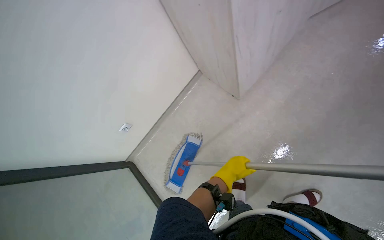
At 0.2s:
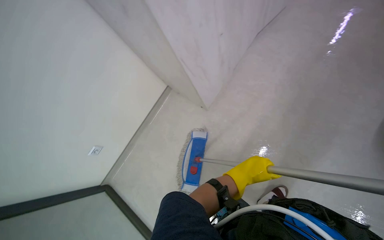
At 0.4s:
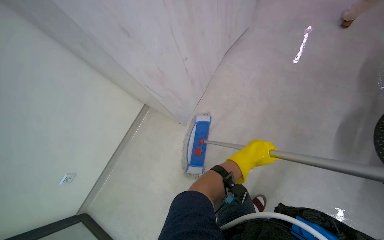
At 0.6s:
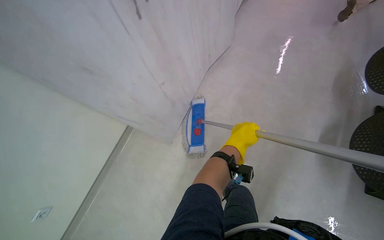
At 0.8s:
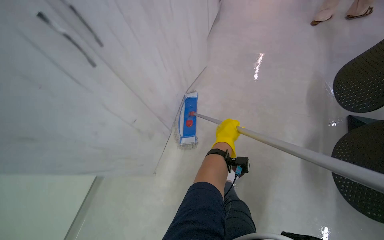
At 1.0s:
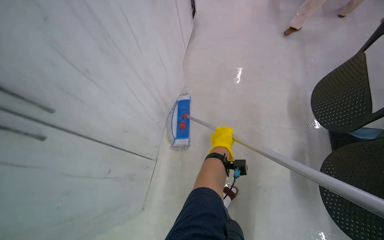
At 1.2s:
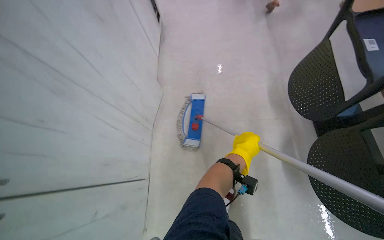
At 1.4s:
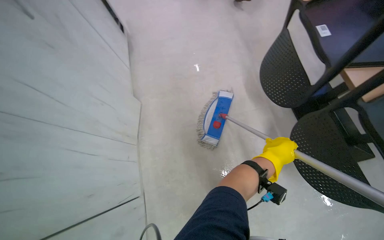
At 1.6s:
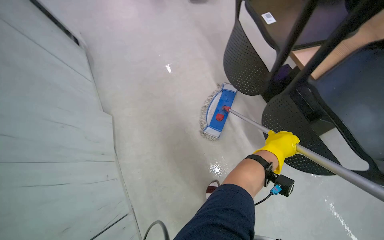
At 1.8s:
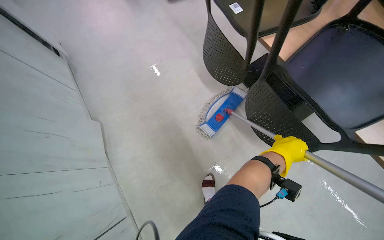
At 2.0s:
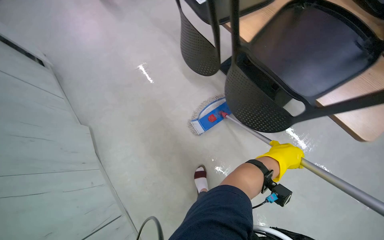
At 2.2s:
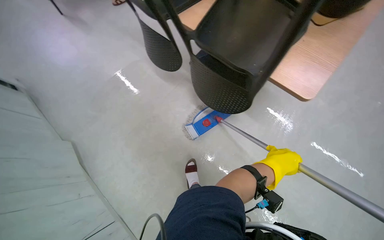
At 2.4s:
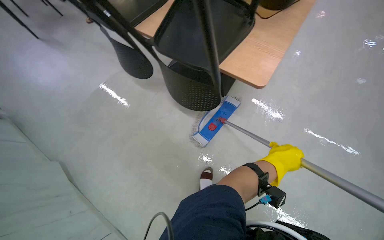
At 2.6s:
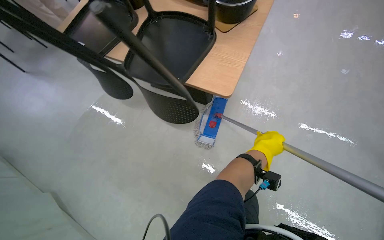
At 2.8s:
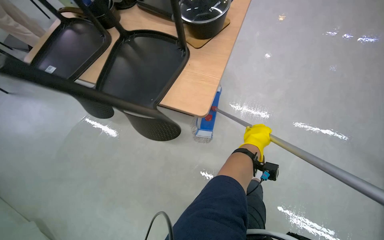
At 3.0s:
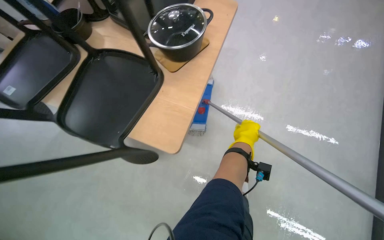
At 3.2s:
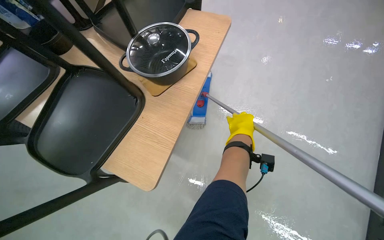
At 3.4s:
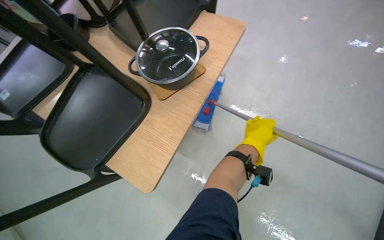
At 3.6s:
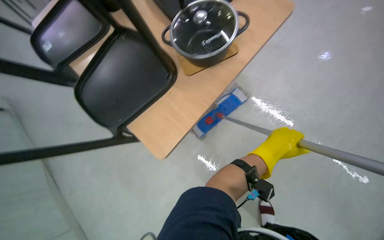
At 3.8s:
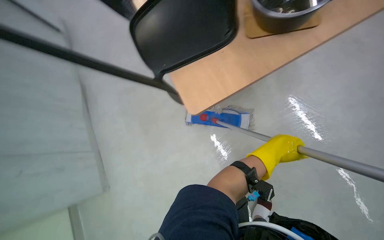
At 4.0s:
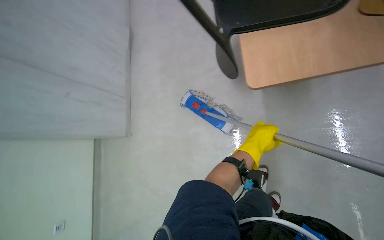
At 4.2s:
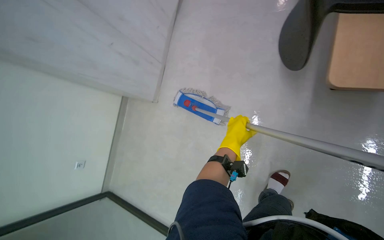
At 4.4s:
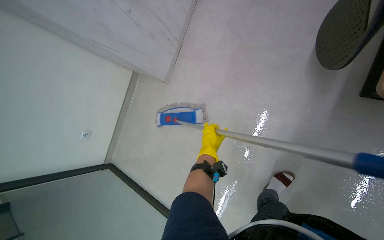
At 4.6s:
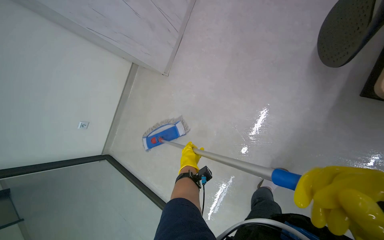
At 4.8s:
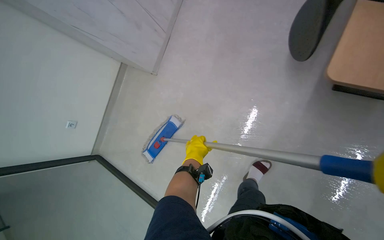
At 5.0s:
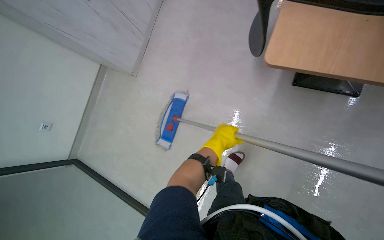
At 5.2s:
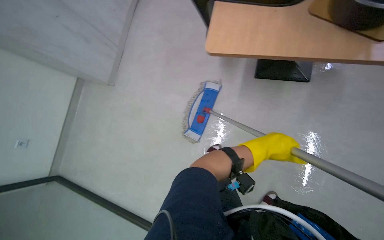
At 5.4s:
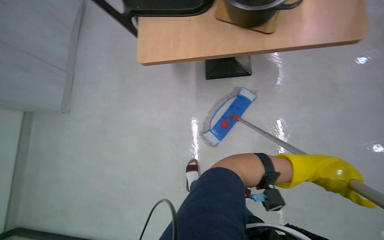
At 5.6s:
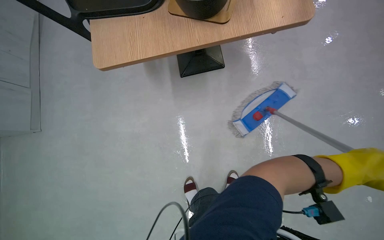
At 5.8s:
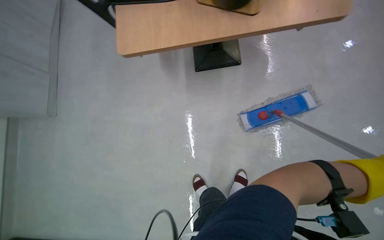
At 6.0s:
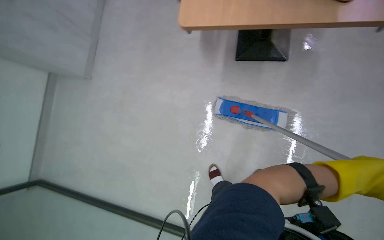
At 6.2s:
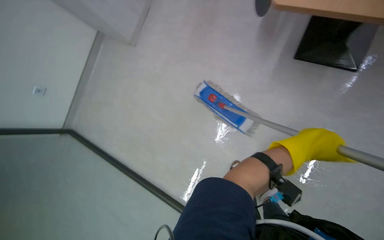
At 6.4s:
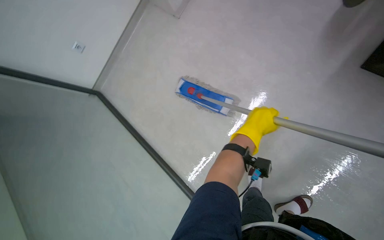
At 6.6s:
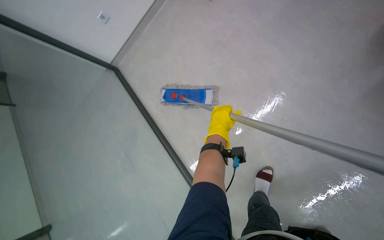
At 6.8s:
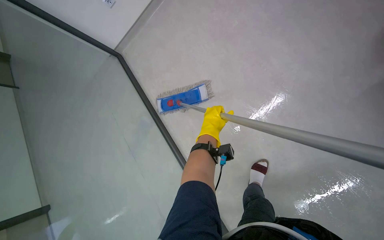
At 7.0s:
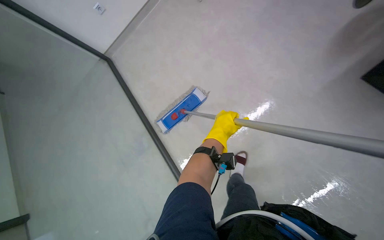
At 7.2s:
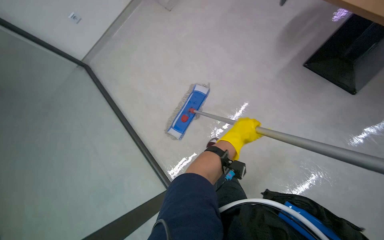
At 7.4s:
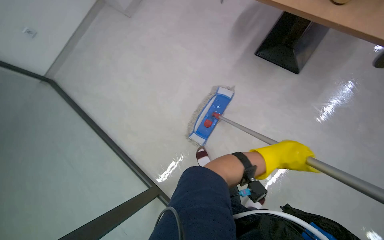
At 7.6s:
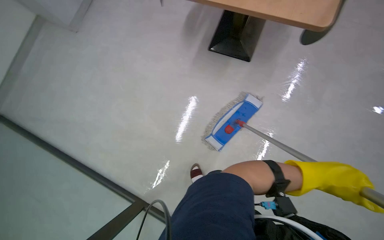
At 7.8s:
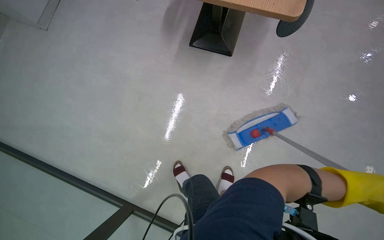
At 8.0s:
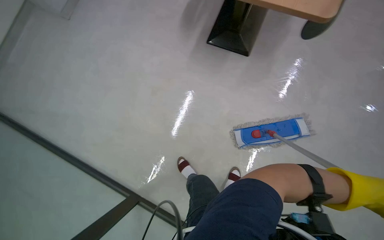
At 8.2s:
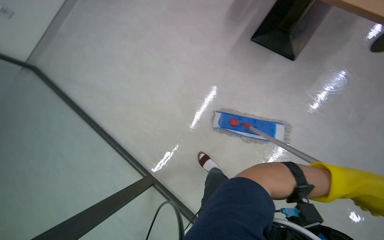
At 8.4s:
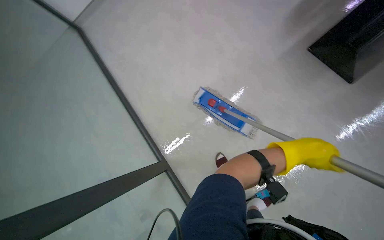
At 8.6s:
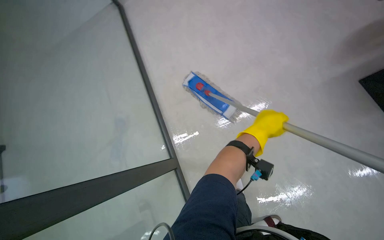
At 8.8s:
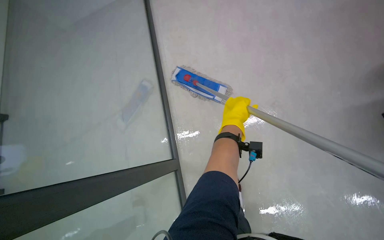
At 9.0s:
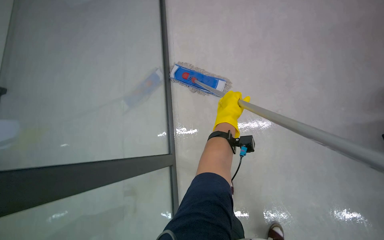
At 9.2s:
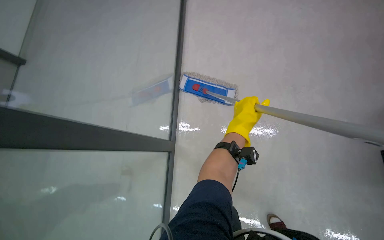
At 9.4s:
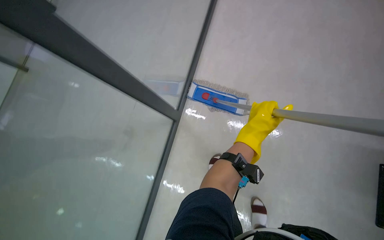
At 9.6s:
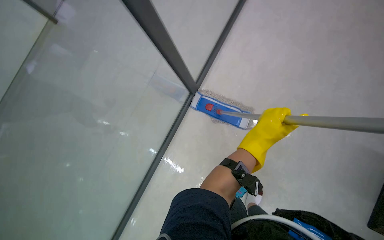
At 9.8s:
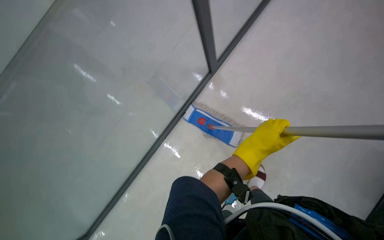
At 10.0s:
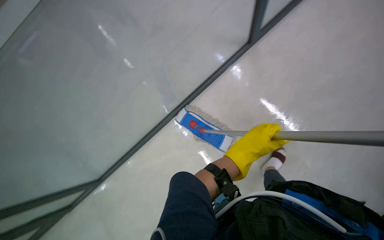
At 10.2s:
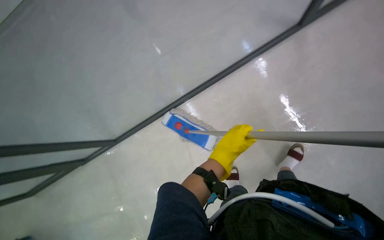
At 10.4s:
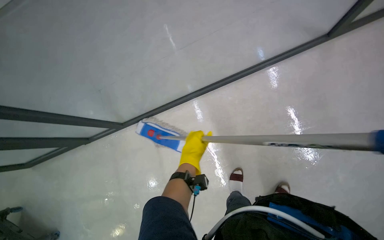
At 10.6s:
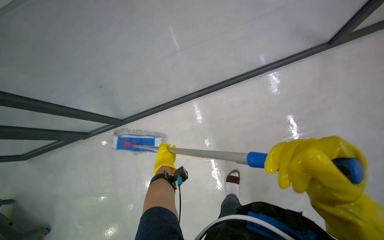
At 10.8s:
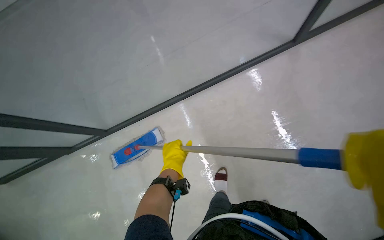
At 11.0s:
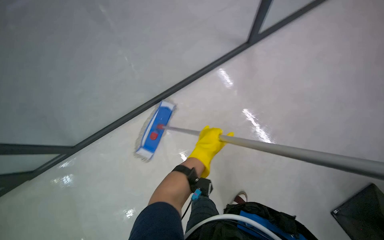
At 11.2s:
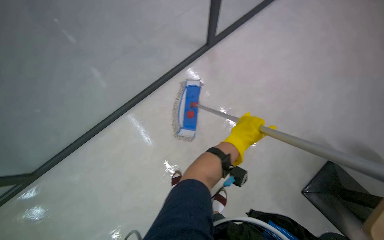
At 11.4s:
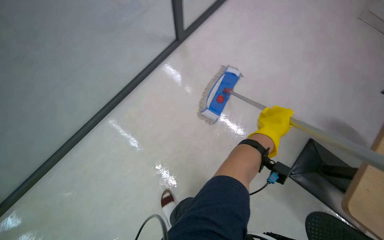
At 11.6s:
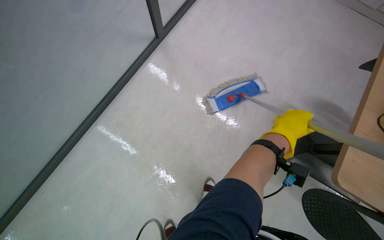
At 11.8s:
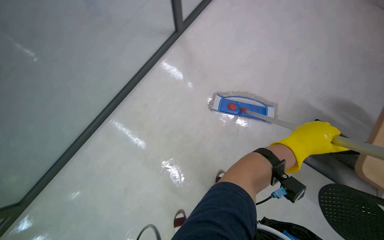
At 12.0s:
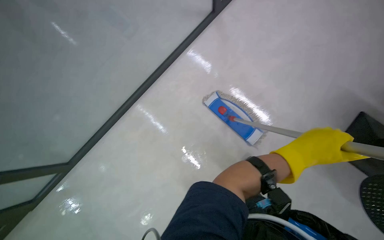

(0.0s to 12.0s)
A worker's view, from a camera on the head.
Job: mopping floor.
The whole recording: Mopping the floor. The worker mops the floor, wringing out the mop head into the bucket and over the floor.
6.0s - 7.6s: The wearer looks roughly 15 degrees further downward.
9.0s - 10.4s: The wearer looks some 15 degrees further upward. The scene turns about 30 degrees clockwise in the picture.

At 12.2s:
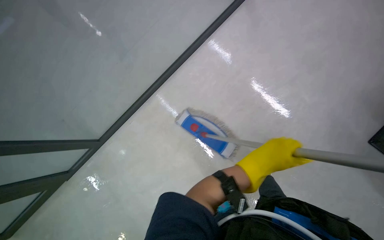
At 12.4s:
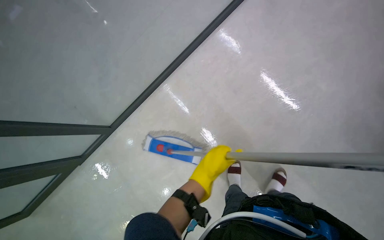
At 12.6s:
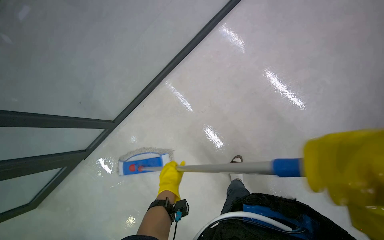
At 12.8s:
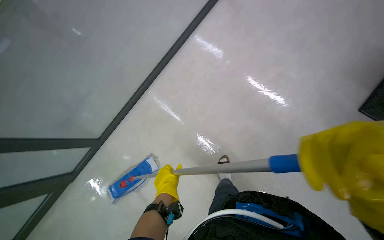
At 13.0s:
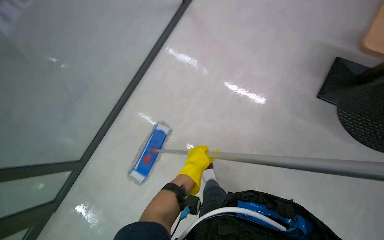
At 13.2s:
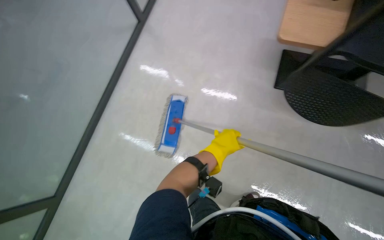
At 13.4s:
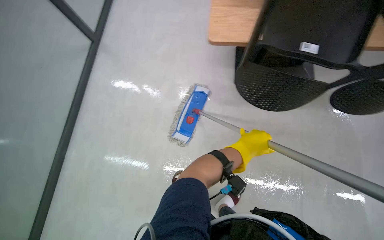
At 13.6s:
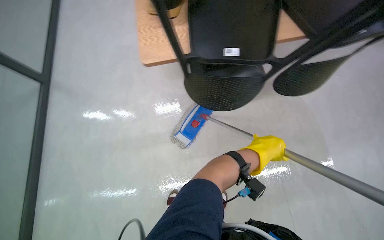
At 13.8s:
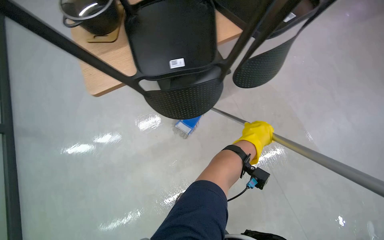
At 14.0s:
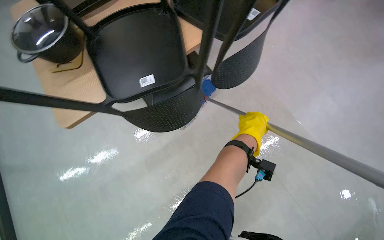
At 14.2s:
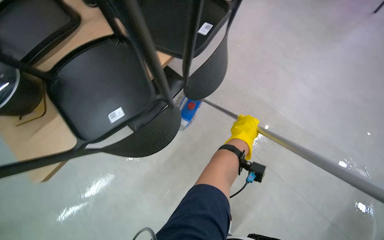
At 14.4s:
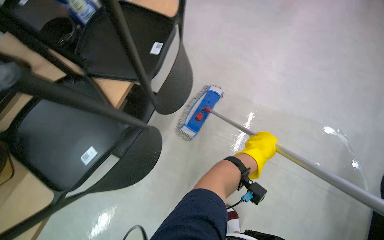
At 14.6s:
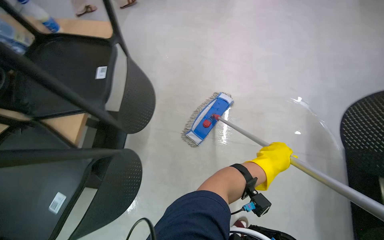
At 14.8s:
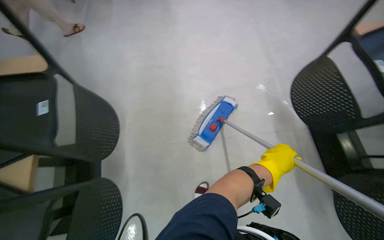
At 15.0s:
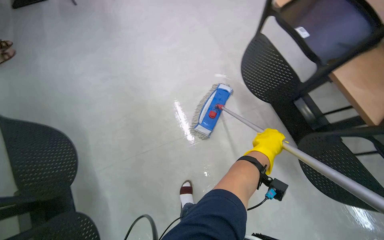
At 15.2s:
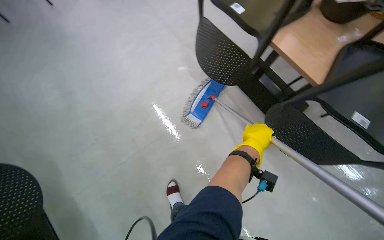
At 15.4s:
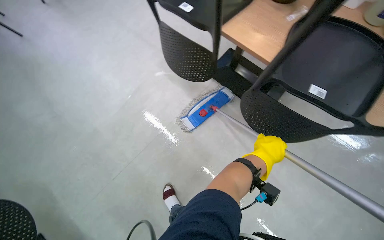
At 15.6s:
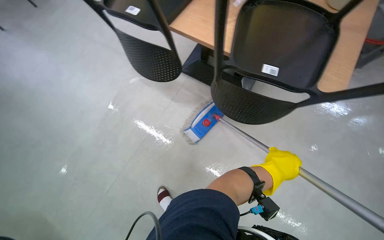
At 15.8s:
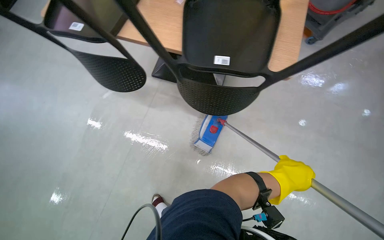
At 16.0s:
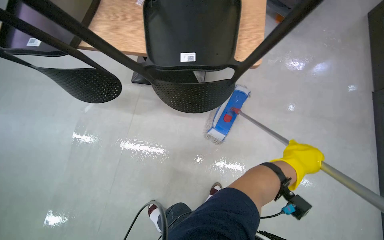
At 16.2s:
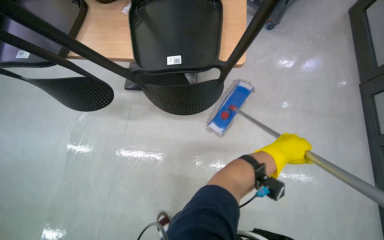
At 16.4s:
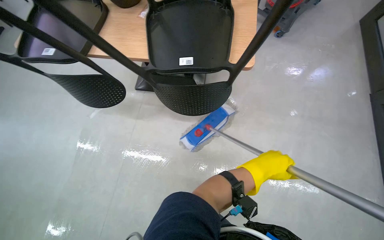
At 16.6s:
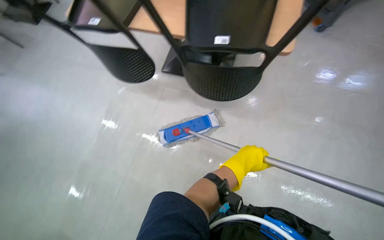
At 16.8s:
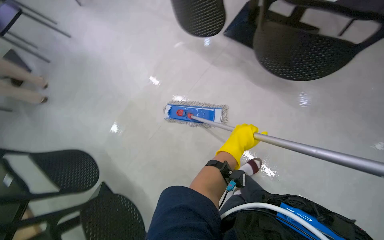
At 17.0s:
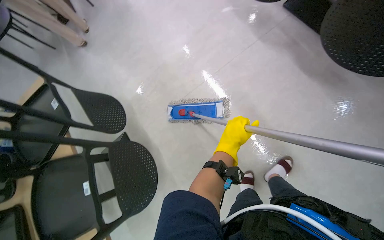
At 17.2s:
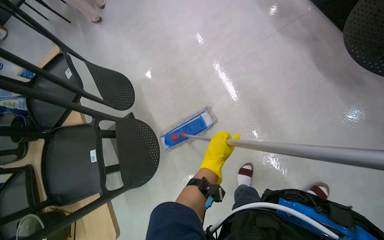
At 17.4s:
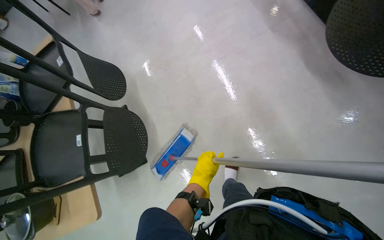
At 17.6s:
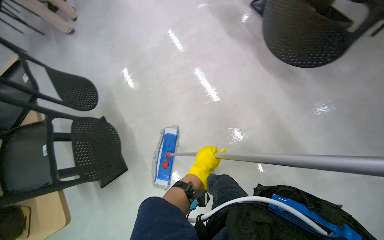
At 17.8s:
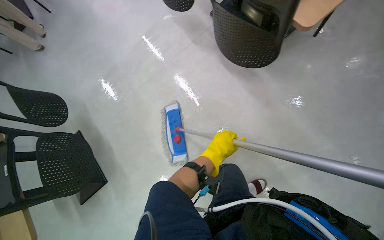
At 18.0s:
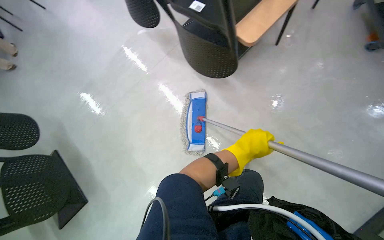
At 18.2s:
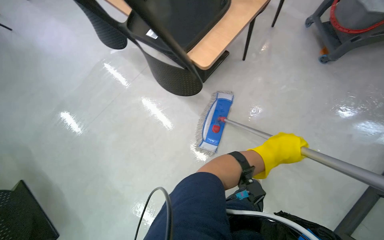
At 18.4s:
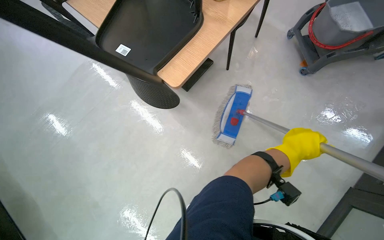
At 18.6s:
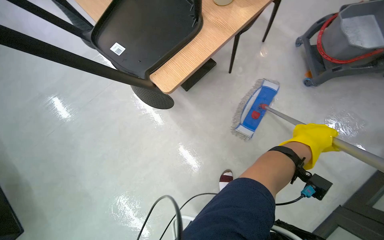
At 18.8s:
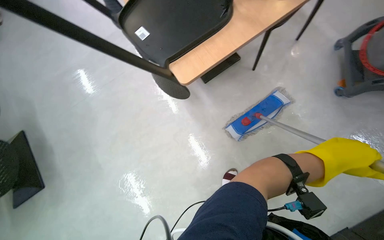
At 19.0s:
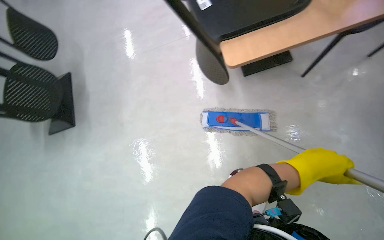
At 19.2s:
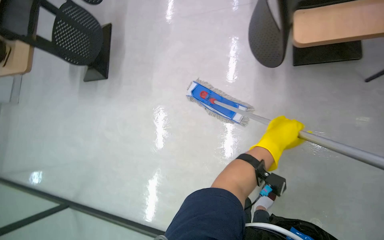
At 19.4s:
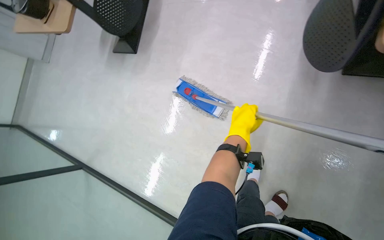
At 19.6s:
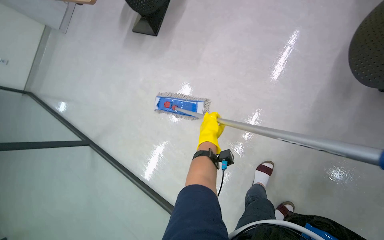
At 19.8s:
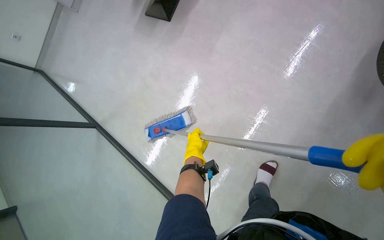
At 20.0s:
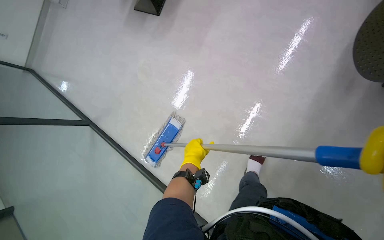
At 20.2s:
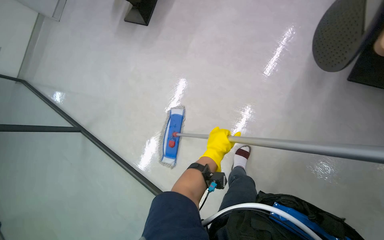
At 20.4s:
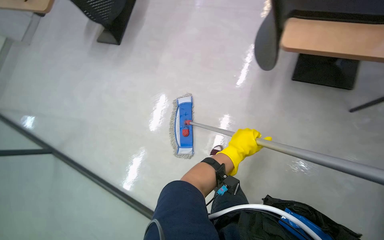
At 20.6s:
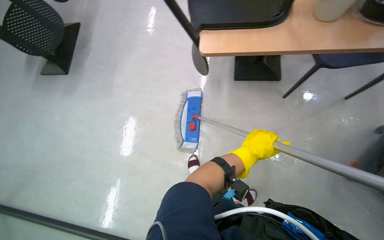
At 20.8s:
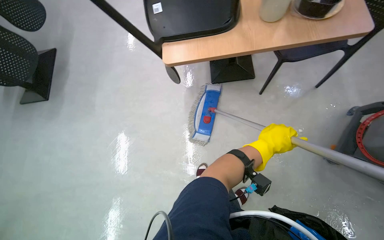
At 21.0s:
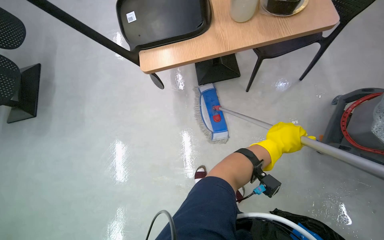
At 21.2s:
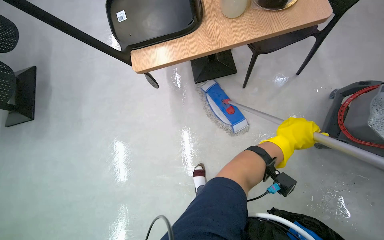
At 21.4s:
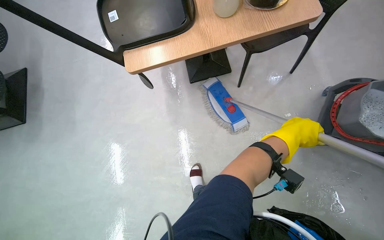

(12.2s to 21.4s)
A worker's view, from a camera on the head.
Job: mopping floor.
The whole recording: Mopping the floor. The worker mops the floor, wringing out the mop head into the bucket and over the floor.
12.2s - 13.8s: The left hand is displaced up the picture by about 10 cm, and goes to the left and returns, roughly 15 cm each way.
13.8s - 15.2s: The head travels some 40 cm. The head rotates about 105 degrees to the right.
16.8s - 18.4s: The head travels to the right, some 70 cm.
18.4s - 19.8s: The wearer looks approximately 40 degrees further to the left. The camera pitches downward, by roughly 15 degrees.
19.8s - 21.4s: The camera travels some 60 cm.
